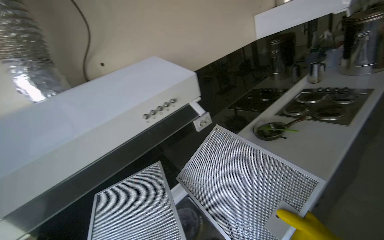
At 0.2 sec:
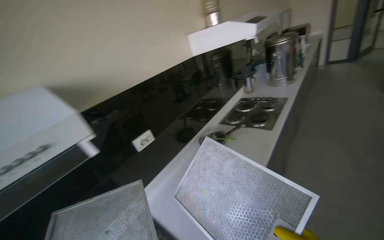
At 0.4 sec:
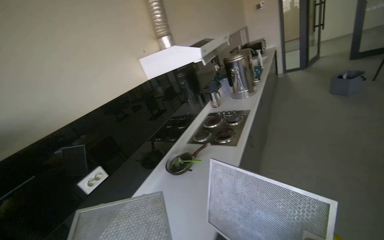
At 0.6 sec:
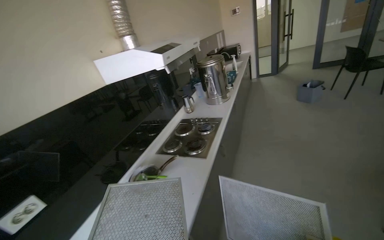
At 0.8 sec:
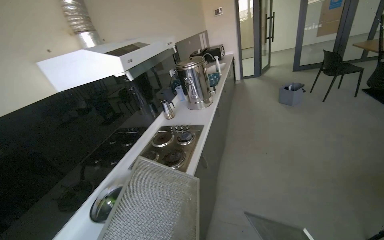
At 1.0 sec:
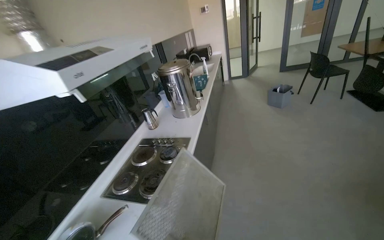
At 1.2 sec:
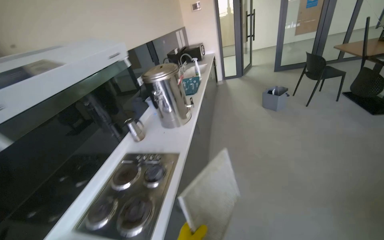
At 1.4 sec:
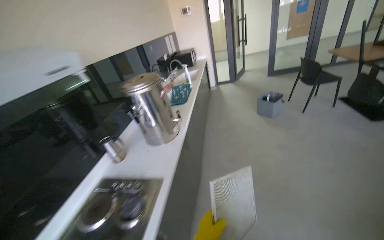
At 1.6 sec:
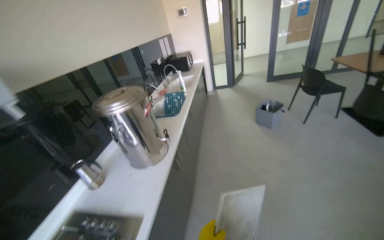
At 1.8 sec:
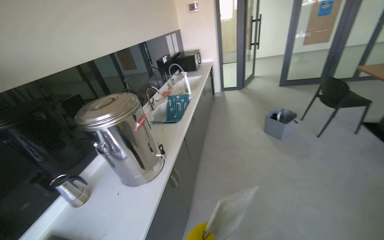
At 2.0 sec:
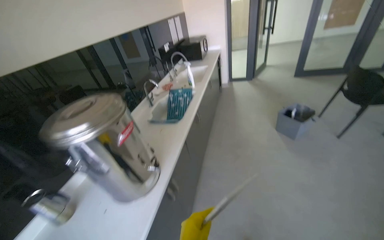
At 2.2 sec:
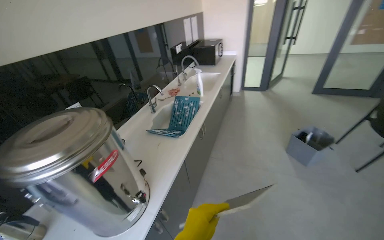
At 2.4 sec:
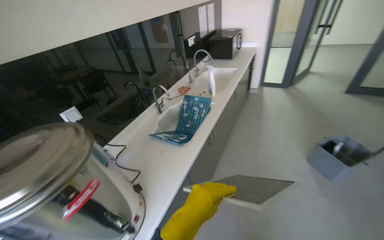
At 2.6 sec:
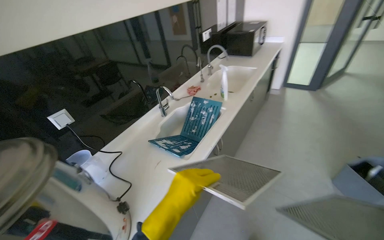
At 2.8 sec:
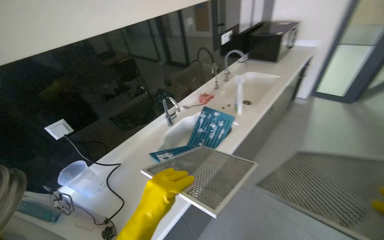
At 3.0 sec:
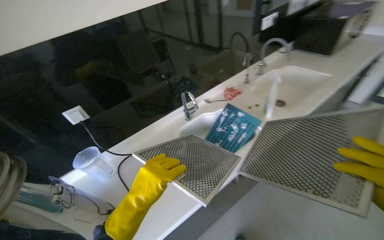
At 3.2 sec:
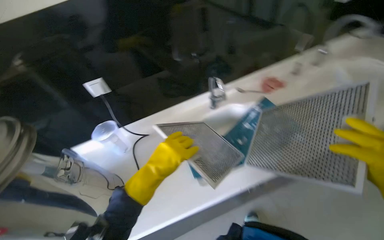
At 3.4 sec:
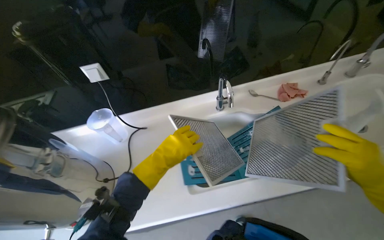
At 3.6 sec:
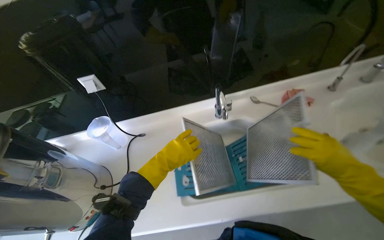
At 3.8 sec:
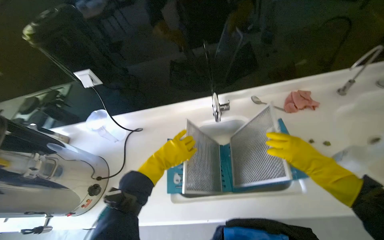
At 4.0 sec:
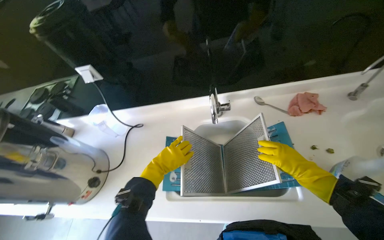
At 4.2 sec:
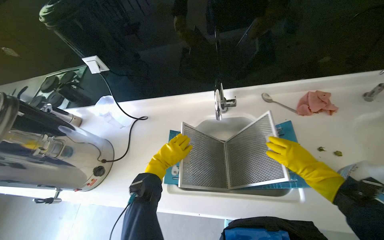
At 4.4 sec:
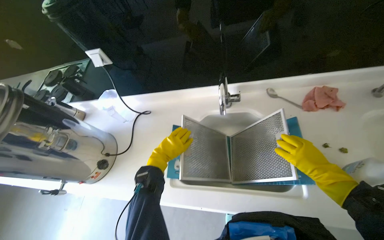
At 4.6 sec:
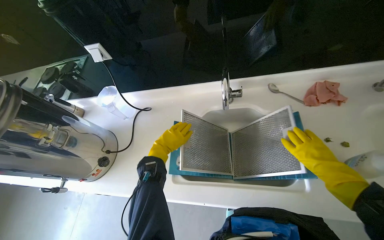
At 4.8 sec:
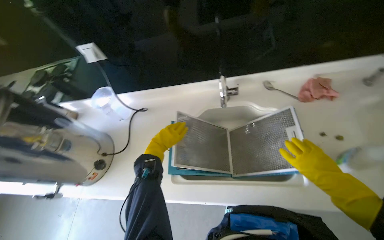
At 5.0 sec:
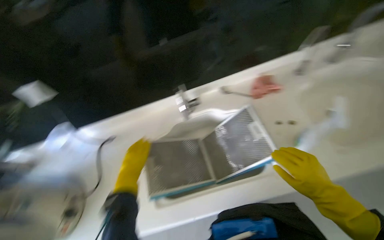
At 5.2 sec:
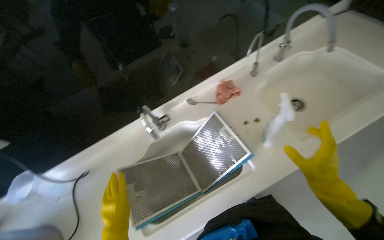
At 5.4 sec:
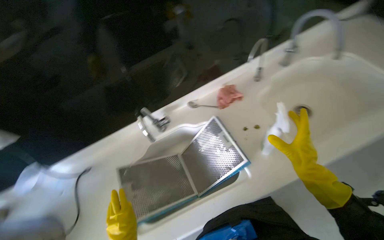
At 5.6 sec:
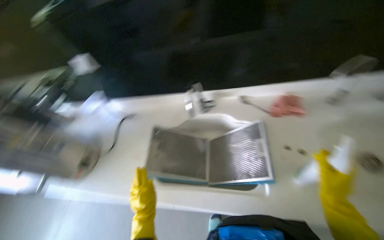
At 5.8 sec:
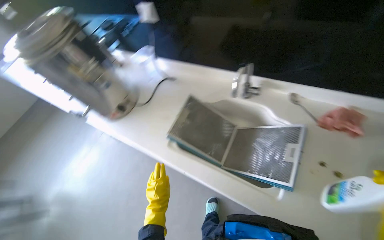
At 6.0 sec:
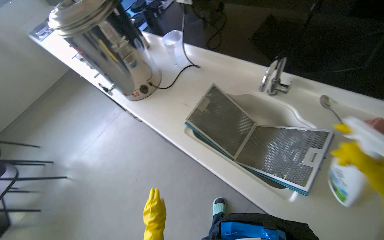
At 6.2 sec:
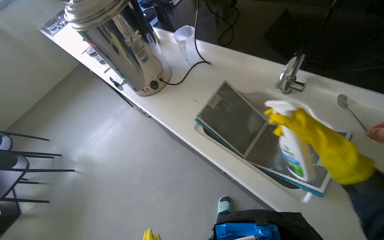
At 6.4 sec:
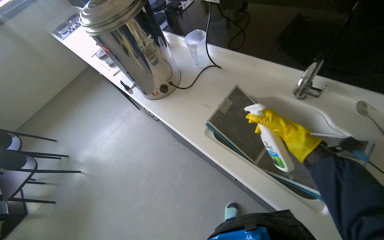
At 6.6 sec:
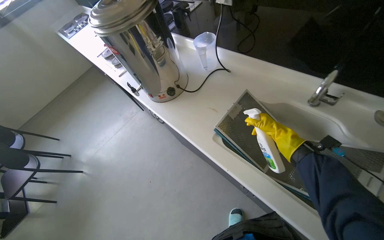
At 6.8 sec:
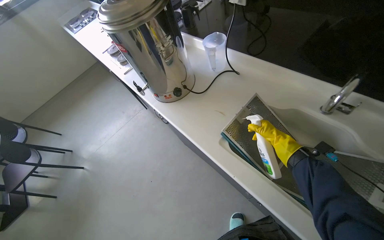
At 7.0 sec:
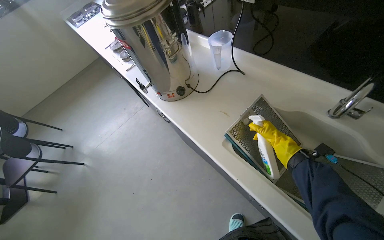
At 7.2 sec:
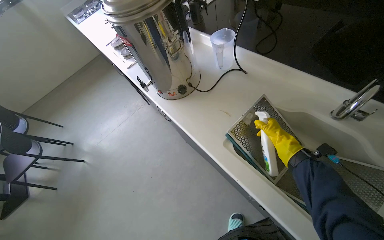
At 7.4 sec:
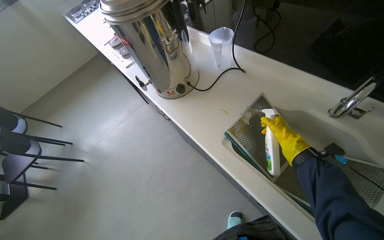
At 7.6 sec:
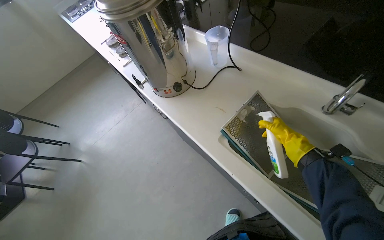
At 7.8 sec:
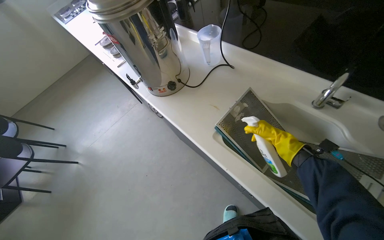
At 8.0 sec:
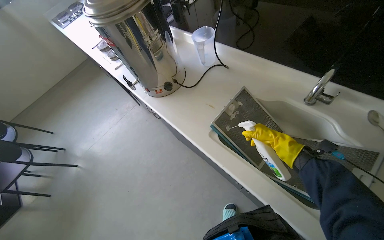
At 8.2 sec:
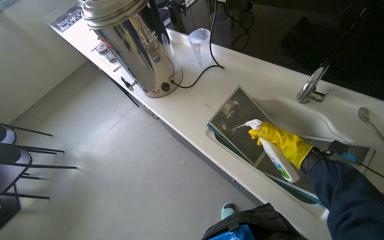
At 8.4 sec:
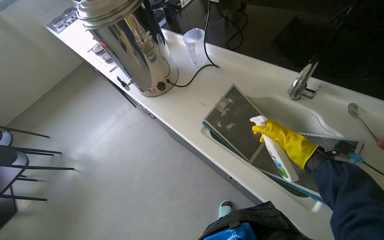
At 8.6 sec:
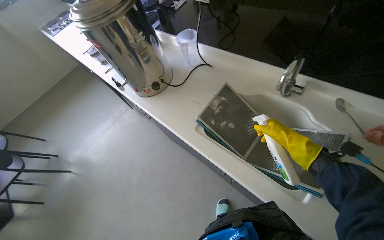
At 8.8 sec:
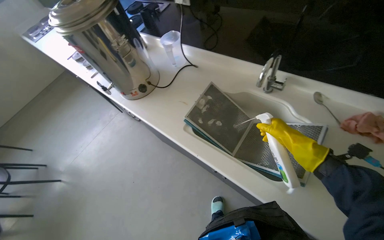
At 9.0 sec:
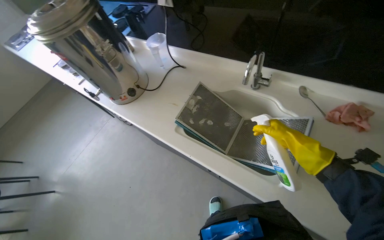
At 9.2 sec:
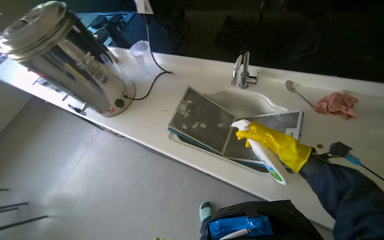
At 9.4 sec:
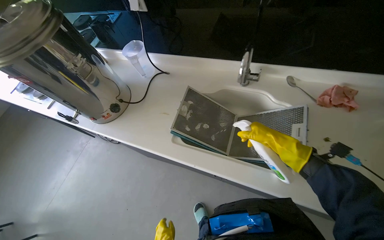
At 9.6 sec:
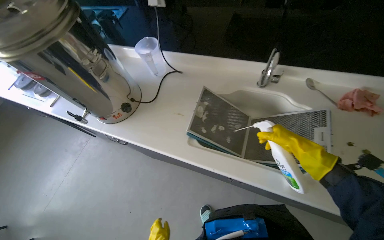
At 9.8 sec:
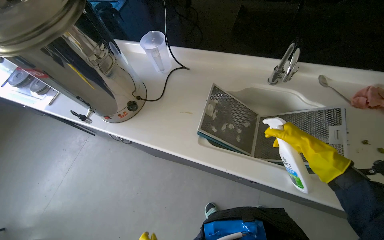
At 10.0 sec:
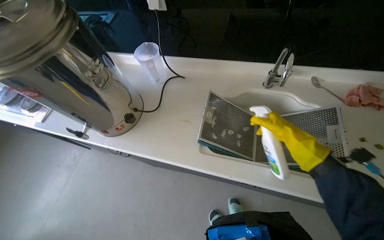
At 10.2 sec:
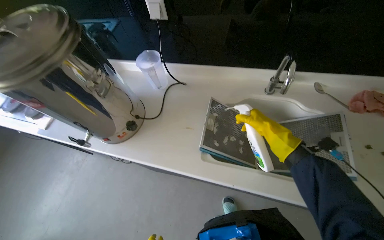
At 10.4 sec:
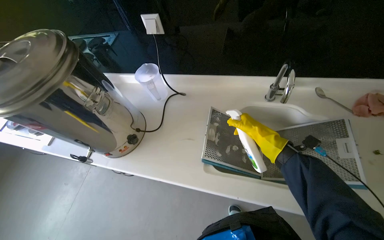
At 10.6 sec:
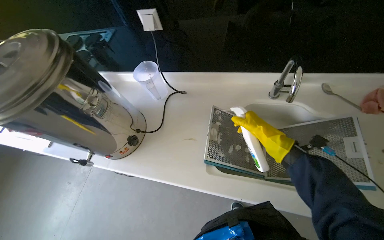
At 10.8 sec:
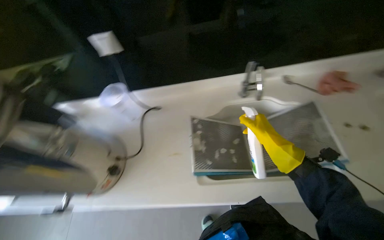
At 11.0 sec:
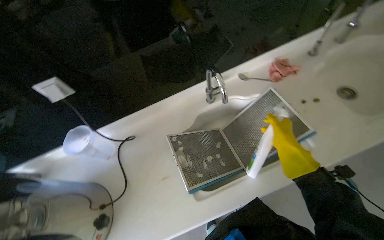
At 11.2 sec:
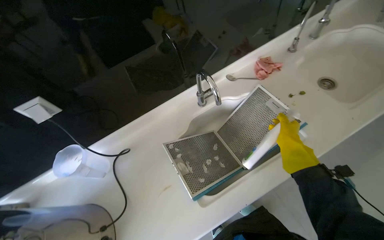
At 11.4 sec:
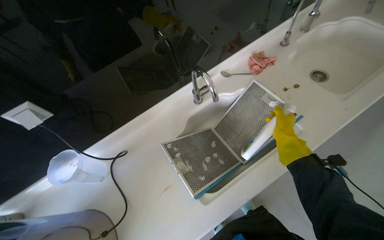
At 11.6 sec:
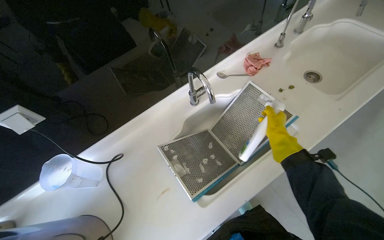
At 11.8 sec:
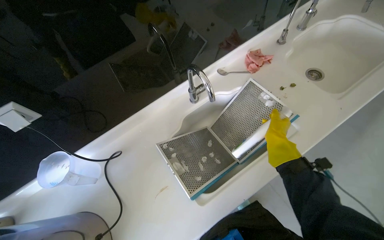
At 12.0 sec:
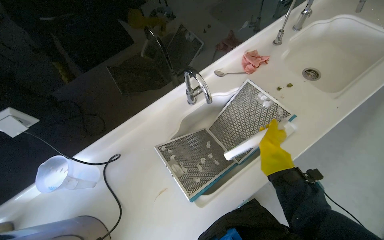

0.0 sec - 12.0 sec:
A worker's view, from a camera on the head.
Job: cleaning kitchen.
The whole recording: Preparing range hood filters for cleaning. The worker removes the first set of range hood filters, places them in the sink, cleans the sink, and sprays the filters with cleaning solution.
0.0 sec - 1.6 sec: The camera is carried roughly 1.5 m. The wearer looks approximately 45 degrees further to the right.
1.6 sec - 3.0 sec: The camera is carried about 1 m. The wearer's head swings roughly 45 degrees to the left. The wearer looks approximately 20 degrees further downward.
3.0 sec - 4.4 sec: The head travels roughly 40 cm. The head turns to the left by about 40 degrees. The camera pitches downward, by about 25 degrees.
4.4 sec - 6.0 sec: The wearer looks about 30 degrees further to the left.
9.0 sec - 10.4 sec: The right hand is displaced to the left and farther from the camera by roughly 30 cm.
10.4 sec - 12.0 sec: The head turns to the right by about 45 degrees.

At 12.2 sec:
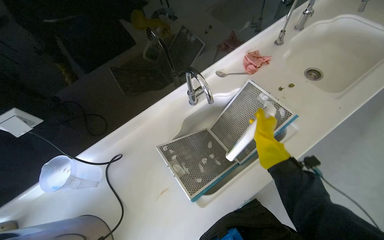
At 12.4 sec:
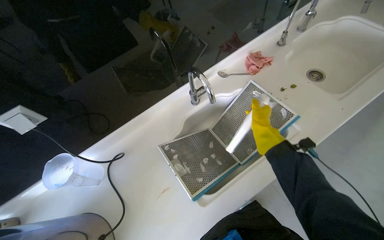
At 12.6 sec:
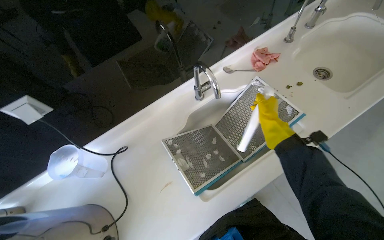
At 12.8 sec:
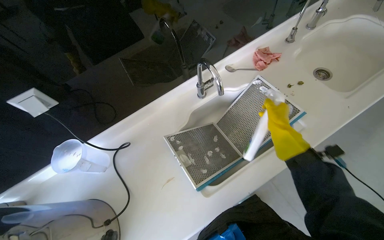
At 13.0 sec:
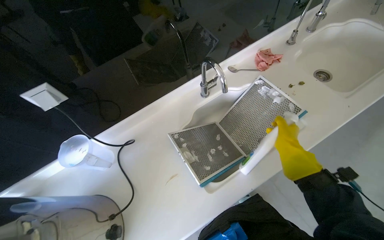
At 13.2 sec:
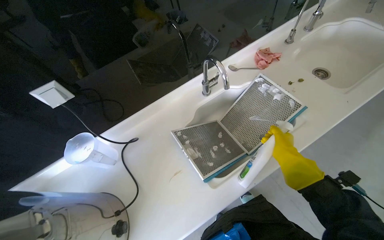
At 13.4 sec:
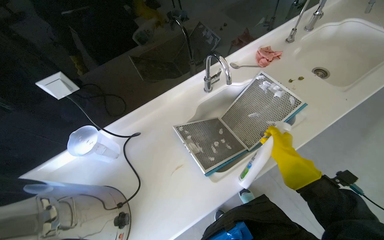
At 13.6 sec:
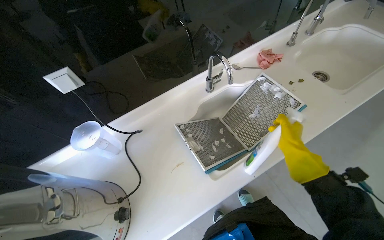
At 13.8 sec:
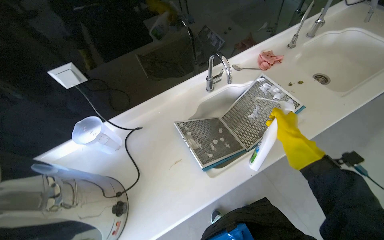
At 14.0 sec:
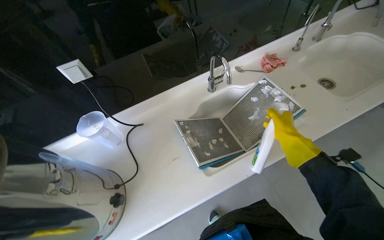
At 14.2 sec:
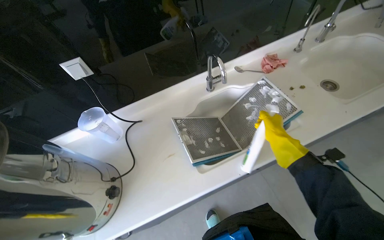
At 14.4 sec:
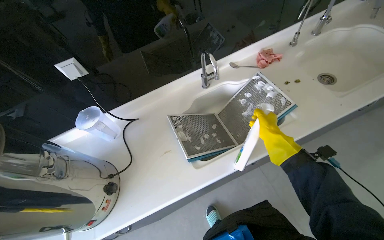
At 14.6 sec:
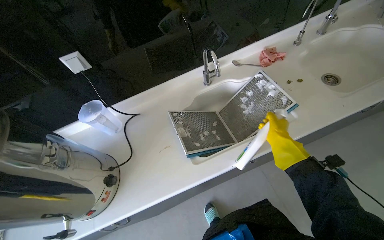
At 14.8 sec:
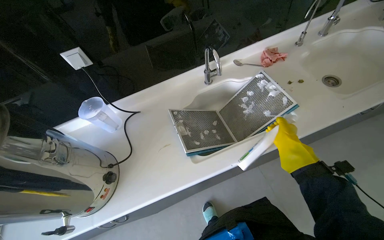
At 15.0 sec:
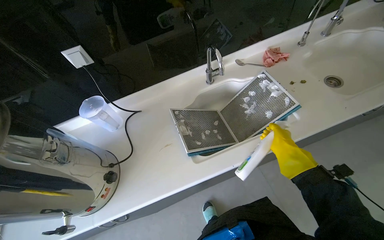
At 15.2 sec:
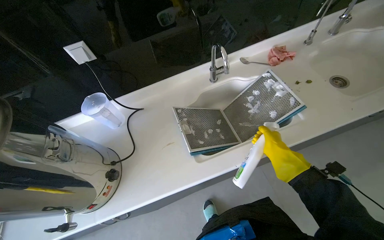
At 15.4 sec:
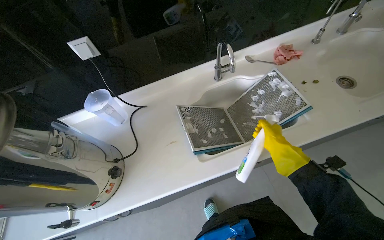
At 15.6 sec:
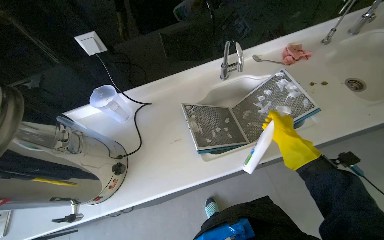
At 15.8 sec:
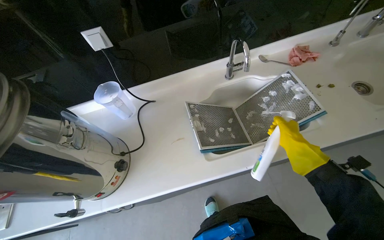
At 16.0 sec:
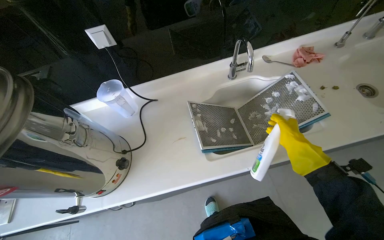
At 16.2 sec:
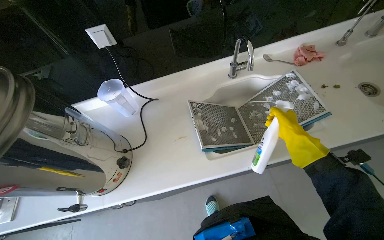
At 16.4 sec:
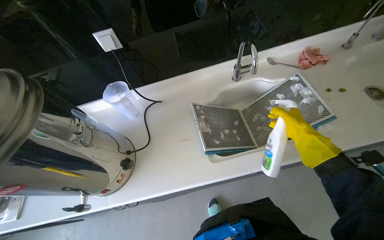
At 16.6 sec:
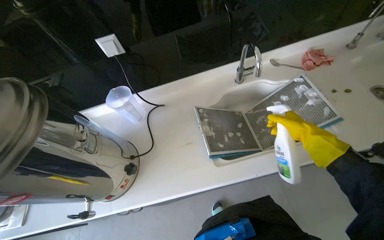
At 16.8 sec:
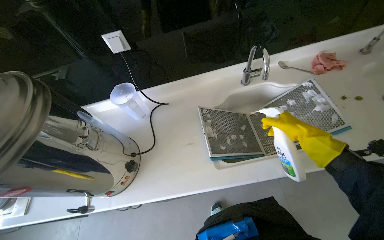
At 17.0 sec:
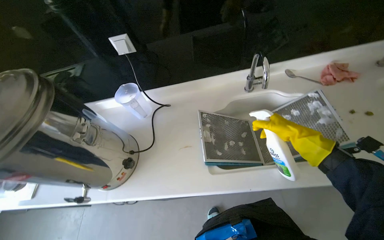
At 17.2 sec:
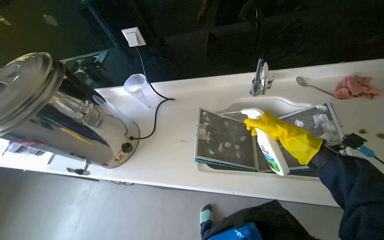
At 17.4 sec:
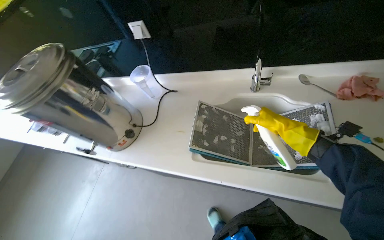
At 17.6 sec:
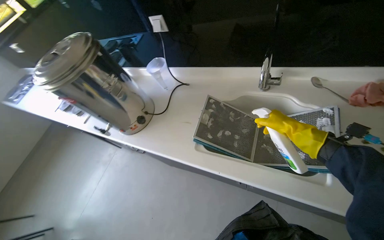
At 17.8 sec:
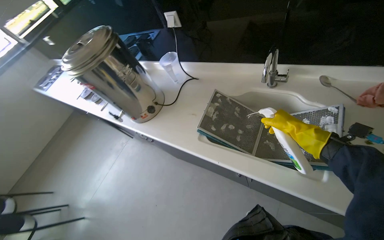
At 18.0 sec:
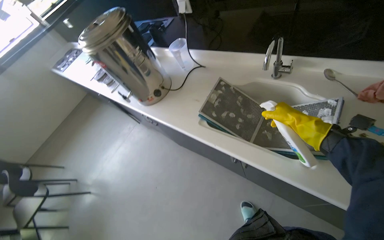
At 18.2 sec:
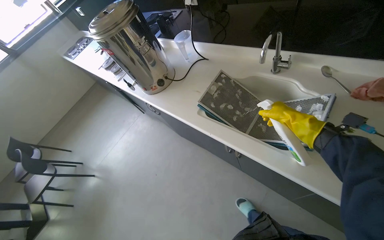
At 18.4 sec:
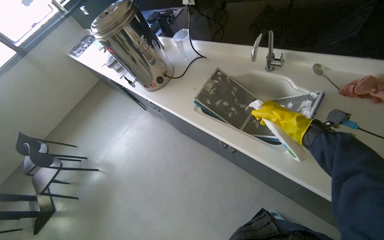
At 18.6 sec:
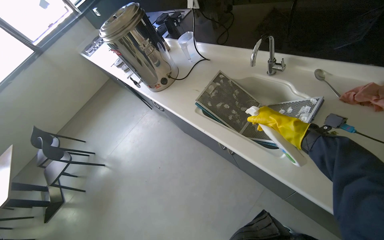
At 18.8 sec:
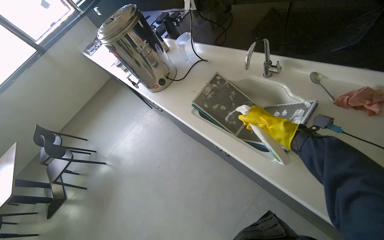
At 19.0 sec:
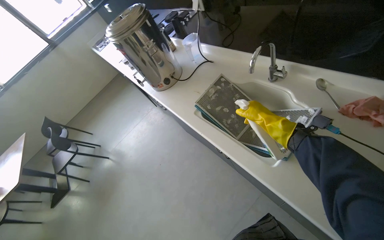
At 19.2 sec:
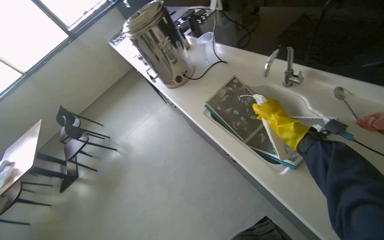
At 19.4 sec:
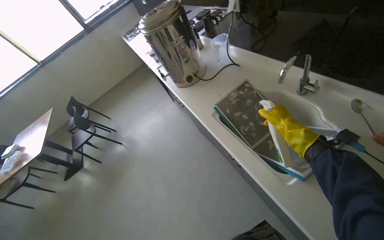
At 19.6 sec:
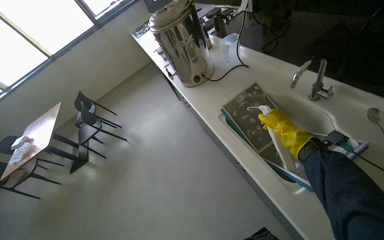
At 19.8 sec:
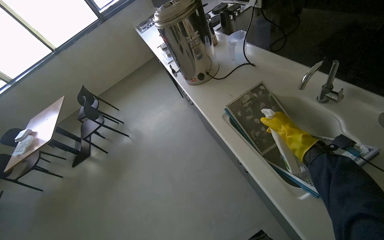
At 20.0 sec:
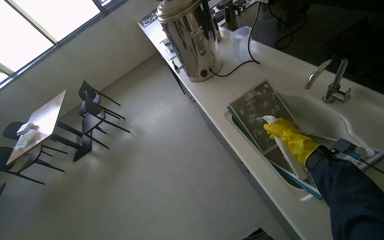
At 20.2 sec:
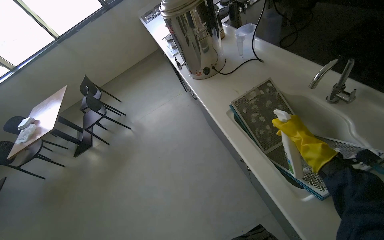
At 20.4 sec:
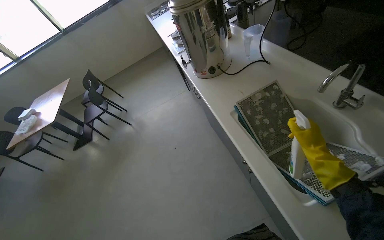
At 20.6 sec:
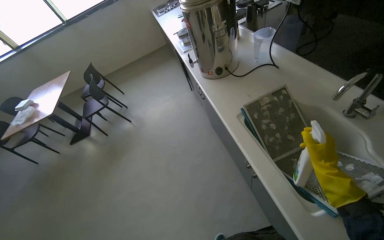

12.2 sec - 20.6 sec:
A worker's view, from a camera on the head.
Job: cleaning kitchen.
The whole recording: Preparing range hood filters for cleaning. The worker removes the first set of range hood filters, places them in the sink, cleans the sink, and sprays the filters with cleaning solution.
16.4 sec - 17.8 sec: The wearer looks roughly 40 degrees further to the left.
17.8 sec - 19.2 sec: The wearer looks some 25 degrees further to the left.
